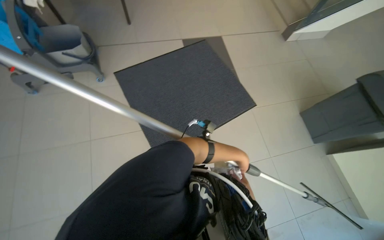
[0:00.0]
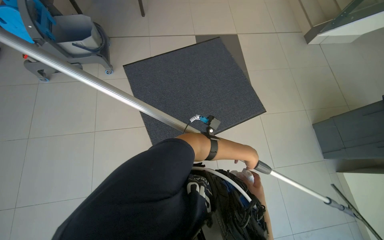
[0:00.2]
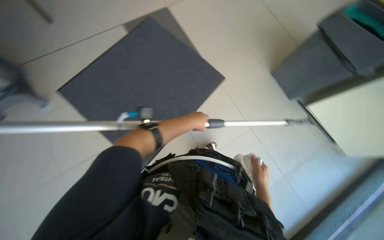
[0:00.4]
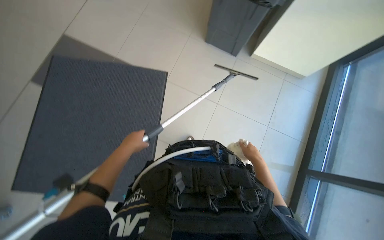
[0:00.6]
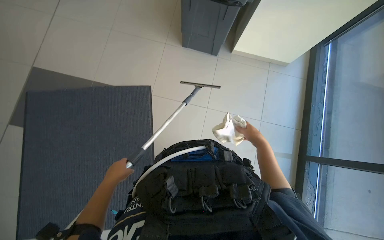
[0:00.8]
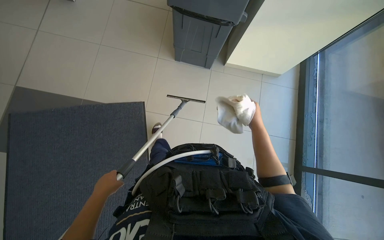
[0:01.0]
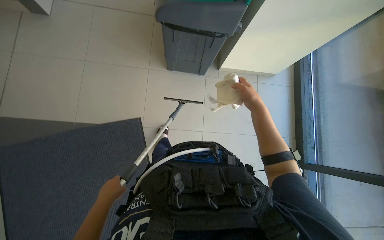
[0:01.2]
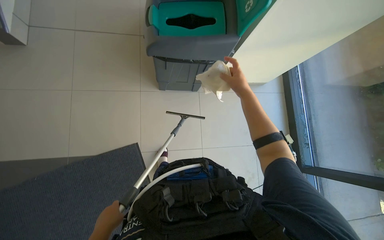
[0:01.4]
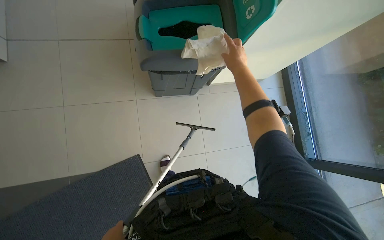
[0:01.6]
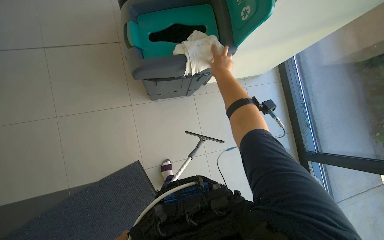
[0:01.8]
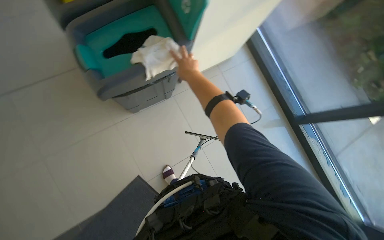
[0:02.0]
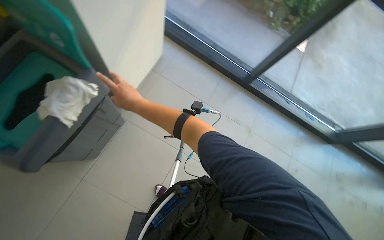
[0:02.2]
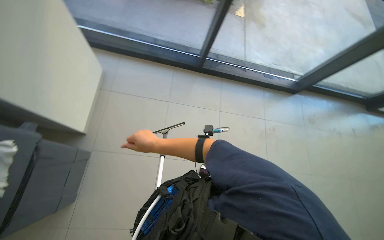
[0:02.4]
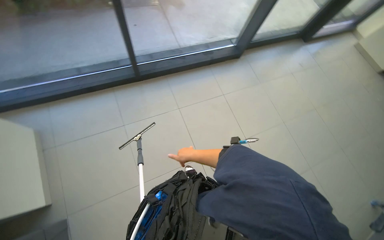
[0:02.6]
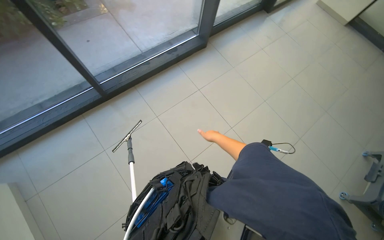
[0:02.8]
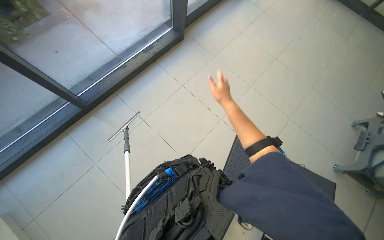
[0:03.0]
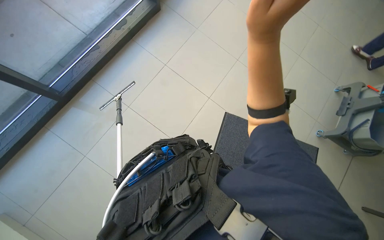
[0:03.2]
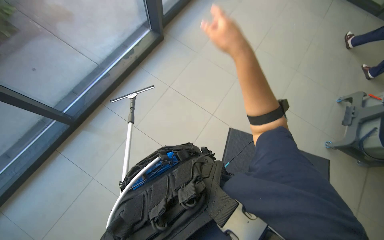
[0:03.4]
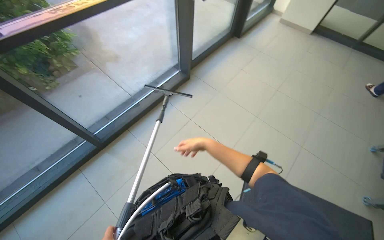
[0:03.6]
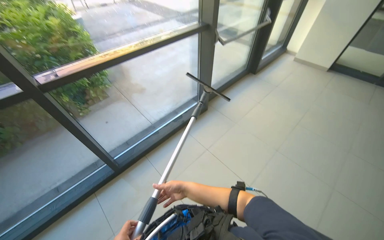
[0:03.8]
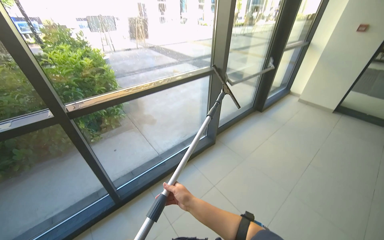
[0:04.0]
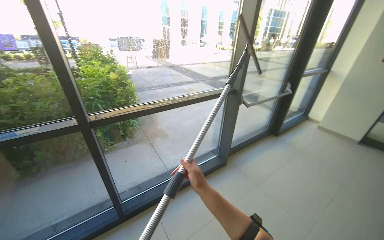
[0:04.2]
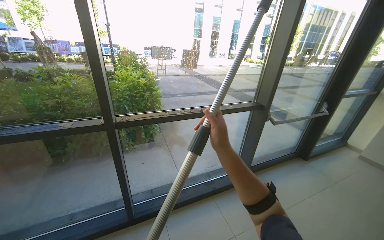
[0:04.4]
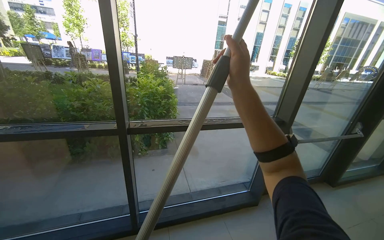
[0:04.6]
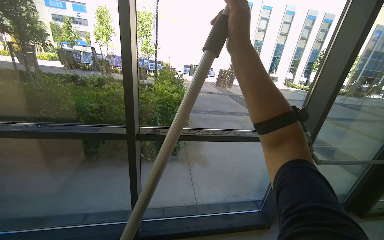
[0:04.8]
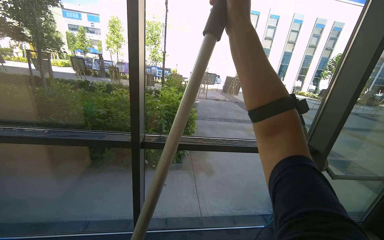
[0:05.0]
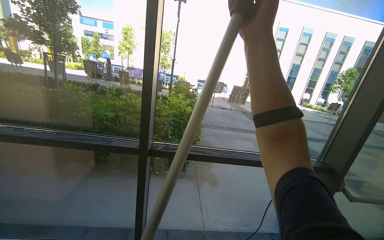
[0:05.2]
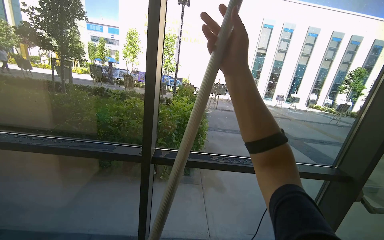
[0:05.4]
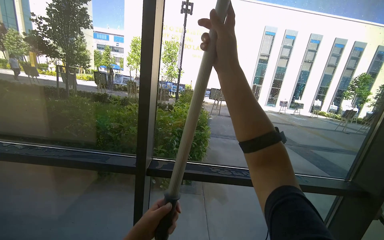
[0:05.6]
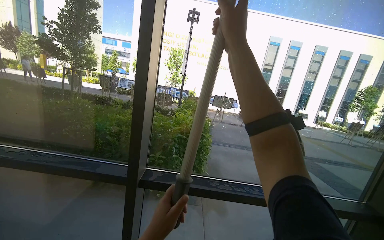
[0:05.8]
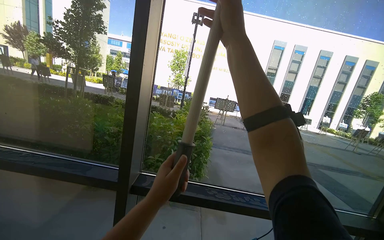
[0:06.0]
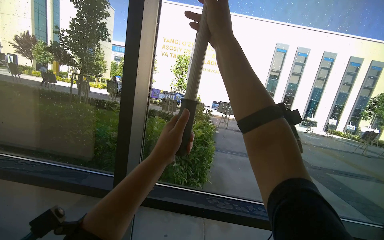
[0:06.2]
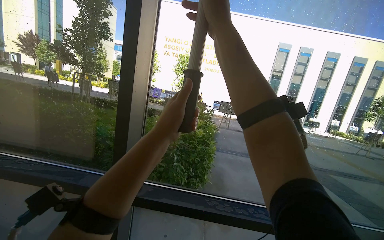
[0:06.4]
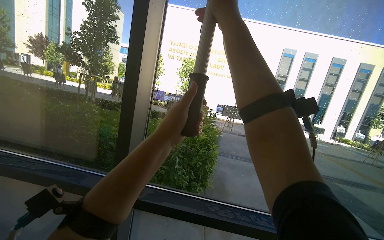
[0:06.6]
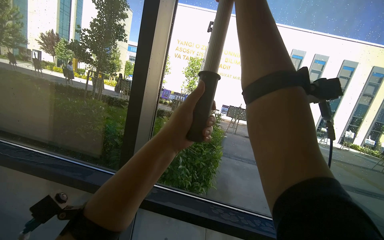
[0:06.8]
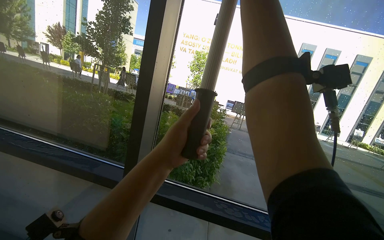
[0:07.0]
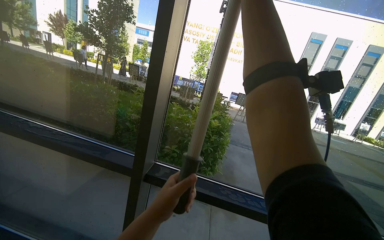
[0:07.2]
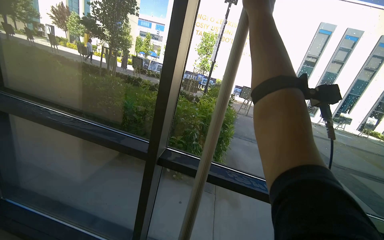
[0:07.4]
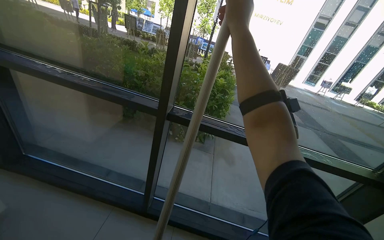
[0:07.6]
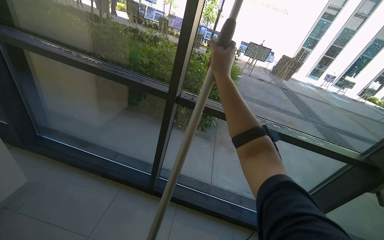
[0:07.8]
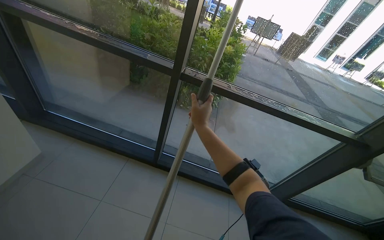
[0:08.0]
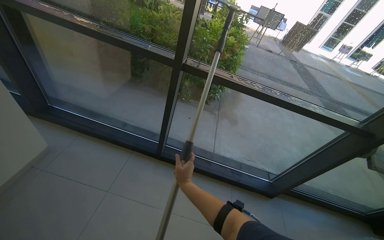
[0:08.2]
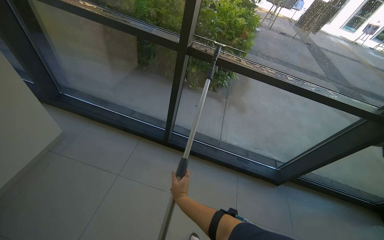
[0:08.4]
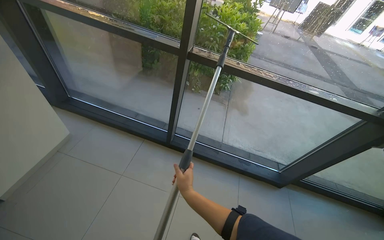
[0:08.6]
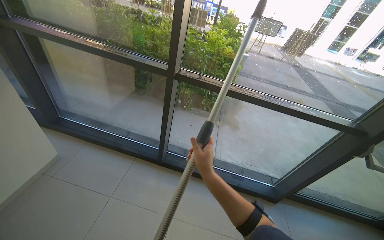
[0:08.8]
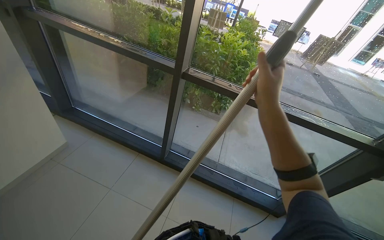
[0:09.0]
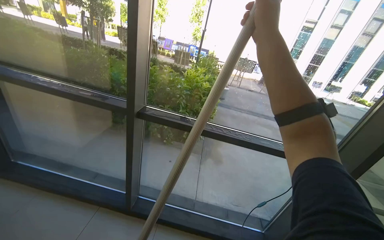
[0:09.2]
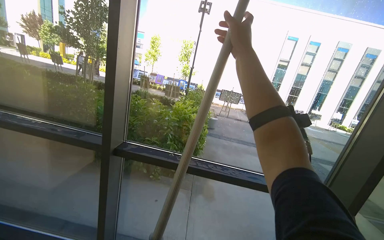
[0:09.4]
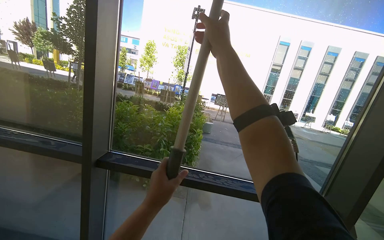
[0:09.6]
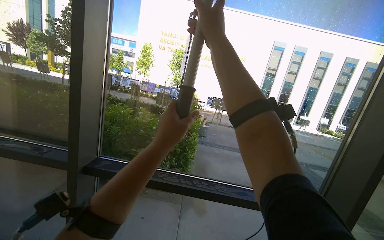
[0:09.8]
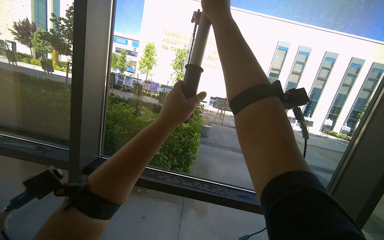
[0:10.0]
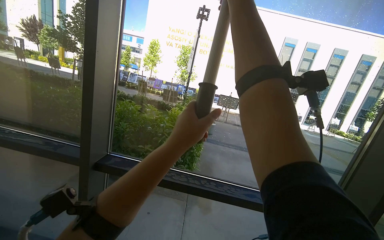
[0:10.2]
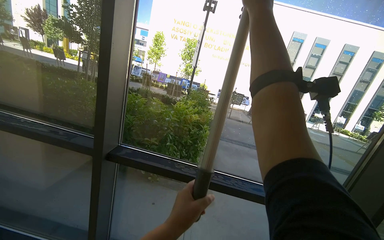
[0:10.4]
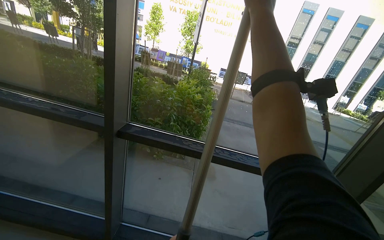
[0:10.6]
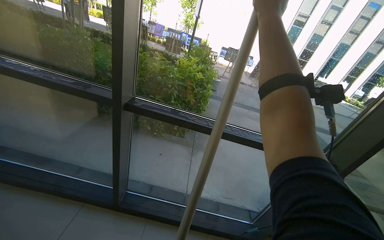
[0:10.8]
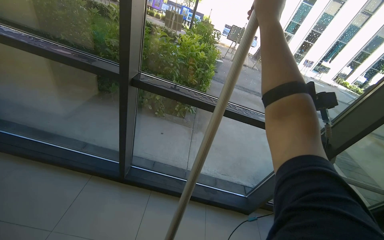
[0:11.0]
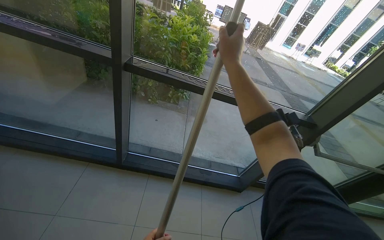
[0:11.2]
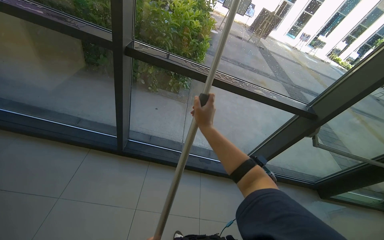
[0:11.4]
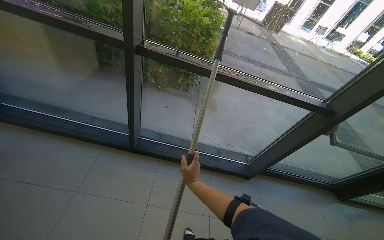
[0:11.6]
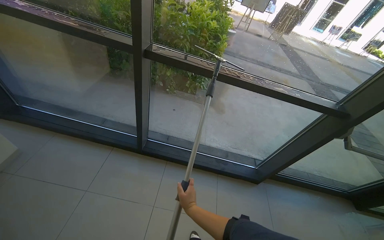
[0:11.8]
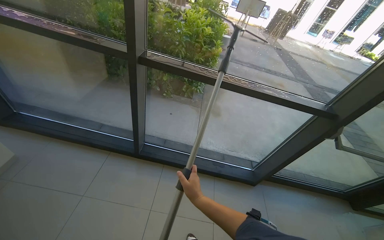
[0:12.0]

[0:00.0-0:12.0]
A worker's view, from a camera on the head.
Job: cleaning windows.
The whole recording: Cleaning glass panels and frames. The worker wipes the glass frames with a cloth and cleans the glass panels using a squeegee.
0:00.0 to 0:01.6: The wearer moves about 70 cm. The wearer looks about 50 degrees further to the right.
0:01.6 to 0:03.0: The camera travels approximately 60 cm. The wearer looks approximately 100 degrees further to the right. The wearer looks roughly 15 degrees further downward.
0:03.0 to 0:04.4: The head turns to the left by some 30 degrees. The wearer looks some 45 degrees further upward.
0:04.4 to 0:06.0: The head turns to the left by roughly 25 degrees. The view tips upward by some 20 degrees. The right hand heads up the picture, covering some 50 cm.
0:06.0 to 0:07.6: The camera pitches downward, by about 15 degrees.
0:07.6 to 0:09.0: The right hand is displaced down the picture by some 40 cm.
0:09.0 to 0:10.4: The view tilts some 25 degrees upward.
0:10.4 to 0:12.0: The view tilts about 30 degrees downward.

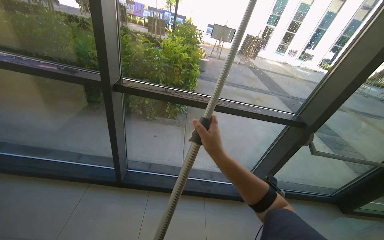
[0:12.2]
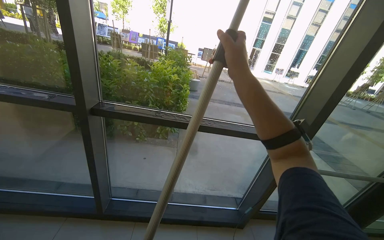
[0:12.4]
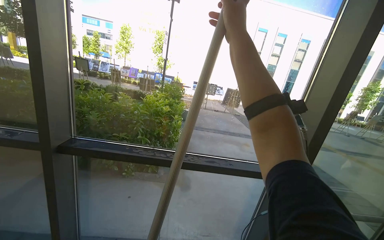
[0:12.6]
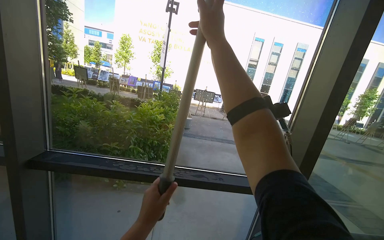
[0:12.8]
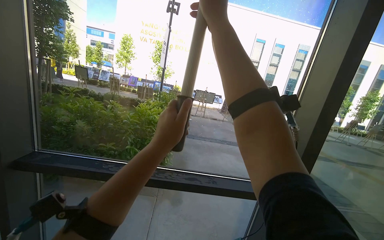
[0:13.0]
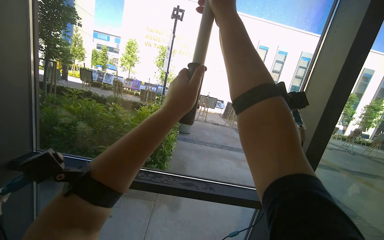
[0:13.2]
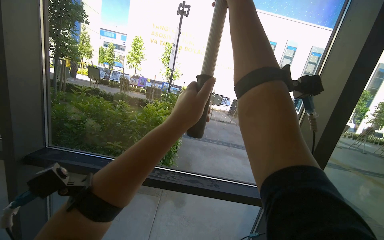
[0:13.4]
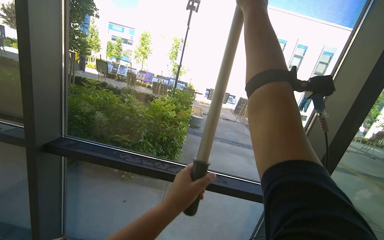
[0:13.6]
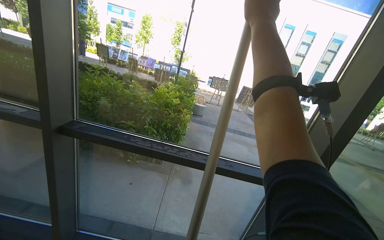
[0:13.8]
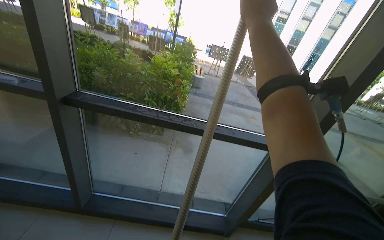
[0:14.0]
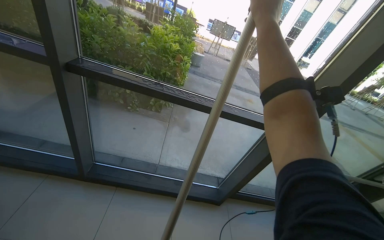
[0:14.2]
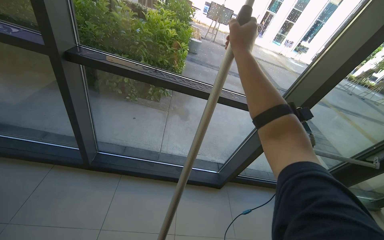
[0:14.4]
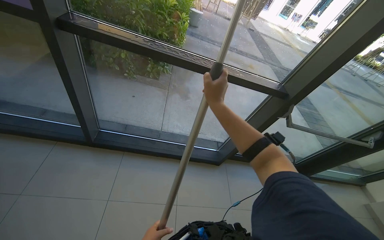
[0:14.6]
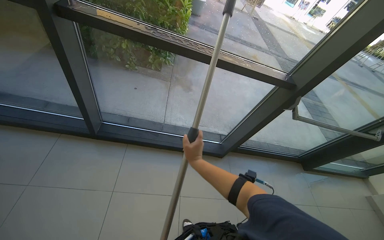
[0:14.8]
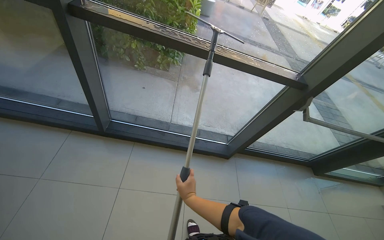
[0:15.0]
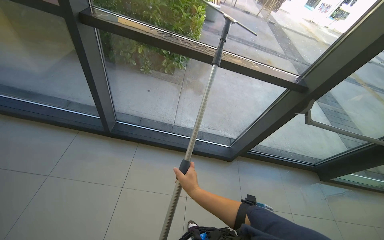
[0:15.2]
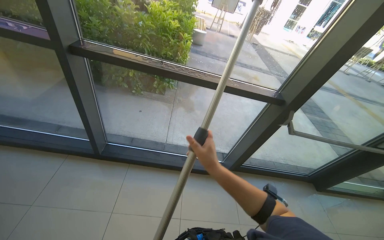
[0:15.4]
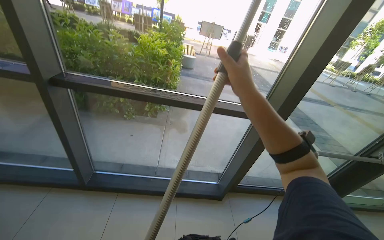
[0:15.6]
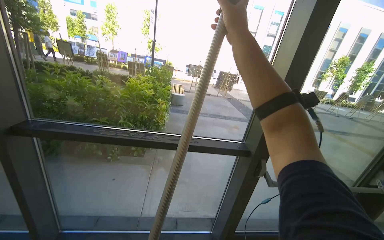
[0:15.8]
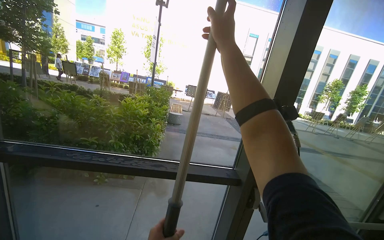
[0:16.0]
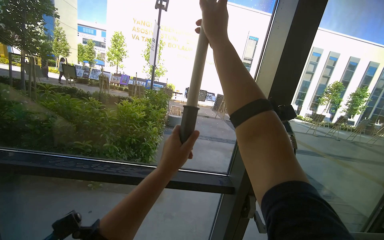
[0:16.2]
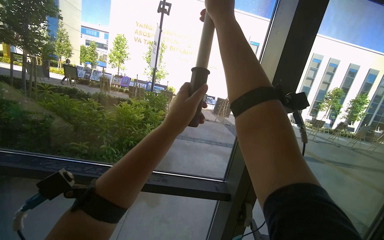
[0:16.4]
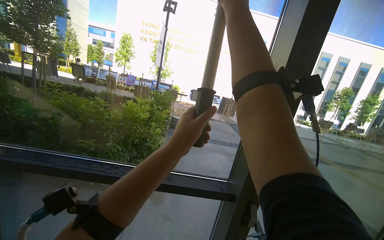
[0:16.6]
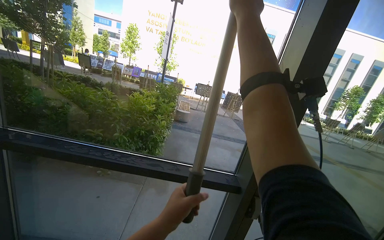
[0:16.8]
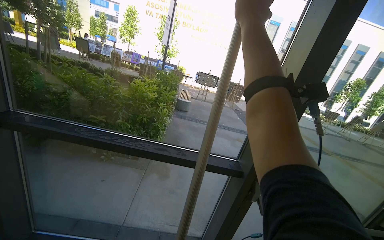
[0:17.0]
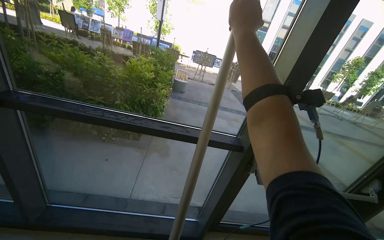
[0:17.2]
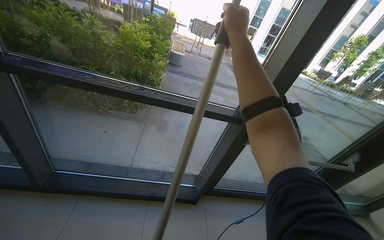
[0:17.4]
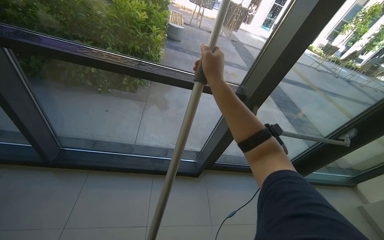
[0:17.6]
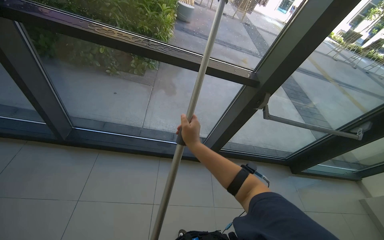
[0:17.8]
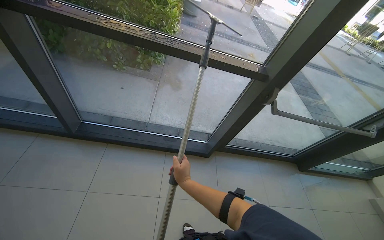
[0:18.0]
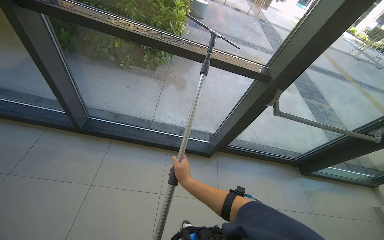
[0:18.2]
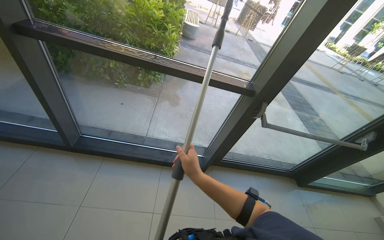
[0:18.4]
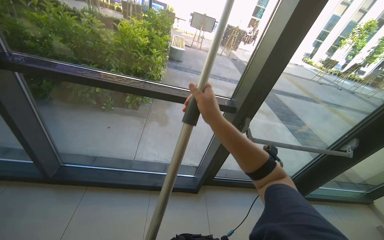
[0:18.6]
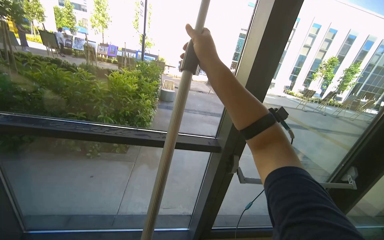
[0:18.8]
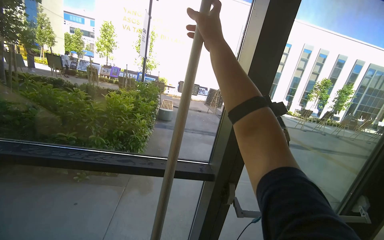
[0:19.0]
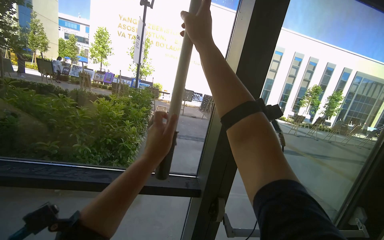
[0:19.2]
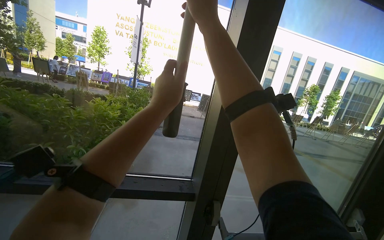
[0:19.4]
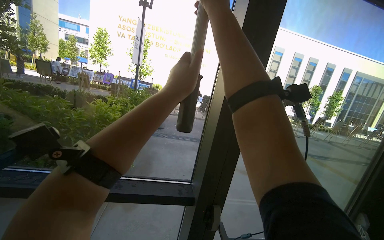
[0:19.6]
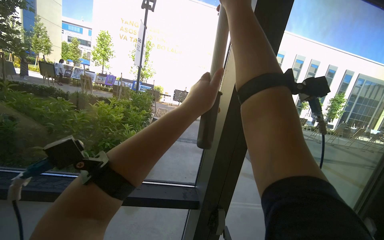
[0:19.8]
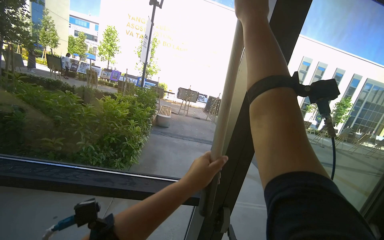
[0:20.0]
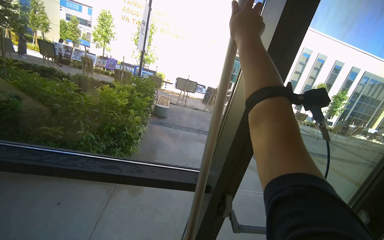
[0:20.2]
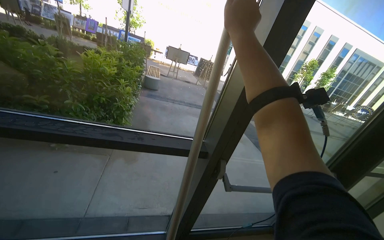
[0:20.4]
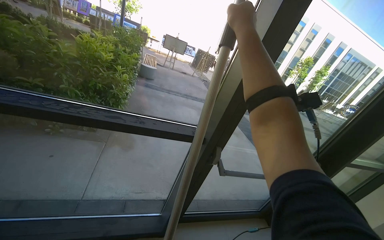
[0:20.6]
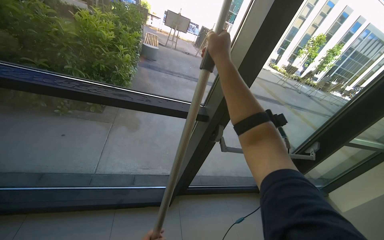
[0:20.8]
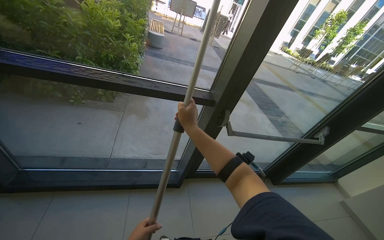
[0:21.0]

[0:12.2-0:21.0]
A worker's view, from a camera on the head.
Job: cleaning windows.
The whole recording: Cleaning glass panels and frames. The worker wipes the glass frames with a cloth and cleans the glass panels using a squeegee.
0:12.2 to 0:13.6: The view tips upward by about 20 degrees. The right hand heads up the picture and to the right, covering roughly 70 cm.
0:13.6 to 0:15.2: The view tilts approximately 35 degrees downward.
0:15.2 to 0:16.6: The camera is carried some 50 cm. The view tips upward by about 35 degrees.
0:16.6 to 0:18.0: The view tips downward by some 35 degrees. The right hand goes about 90 cm down the picture.
0:18.0 to 0:19.6: The camera is carried roughly 40 cm. The camera pitches upward, by about 35 degrees.
0:19.6 to 0:21.0: The camera pitches downward, by about 25 degrees. The right hand moves down the picture and to the left, some 60 cm.
